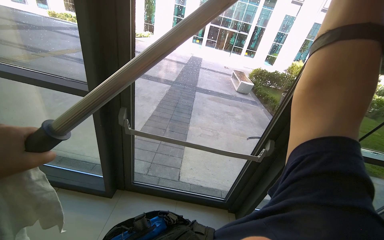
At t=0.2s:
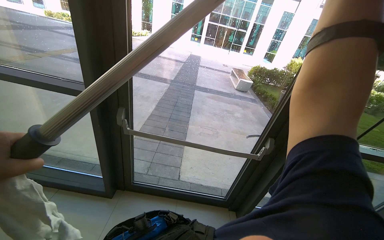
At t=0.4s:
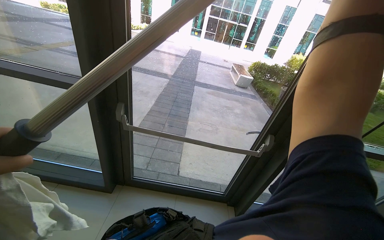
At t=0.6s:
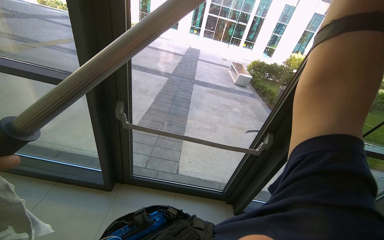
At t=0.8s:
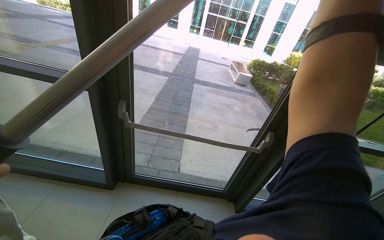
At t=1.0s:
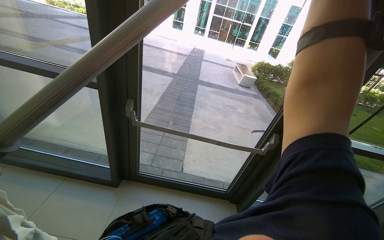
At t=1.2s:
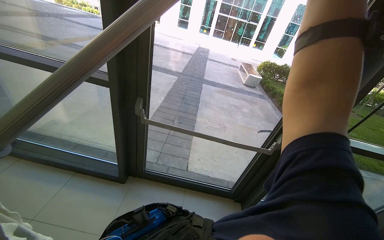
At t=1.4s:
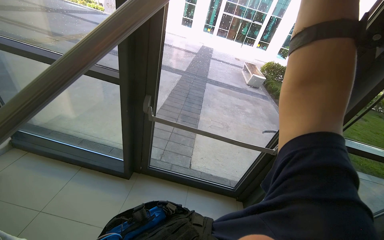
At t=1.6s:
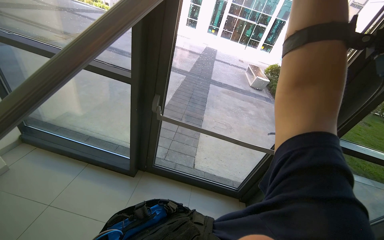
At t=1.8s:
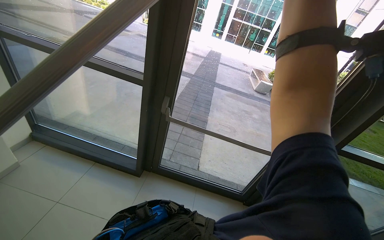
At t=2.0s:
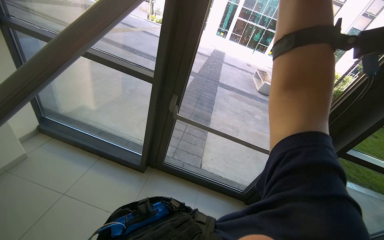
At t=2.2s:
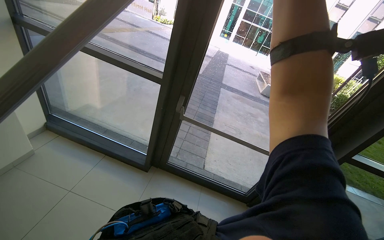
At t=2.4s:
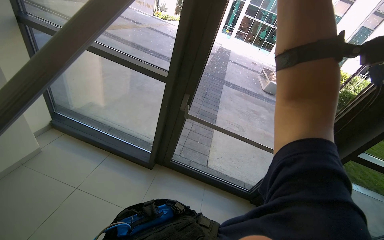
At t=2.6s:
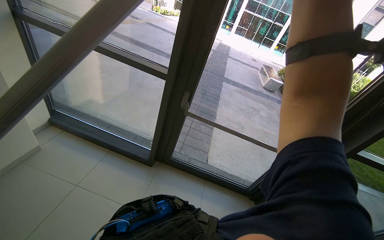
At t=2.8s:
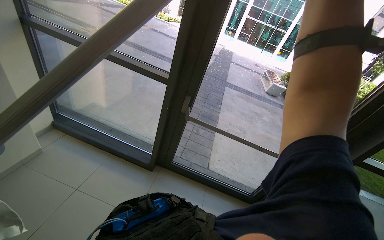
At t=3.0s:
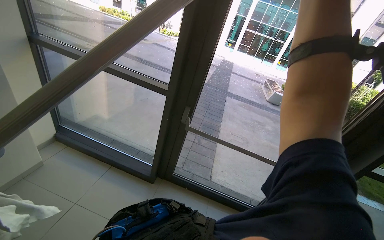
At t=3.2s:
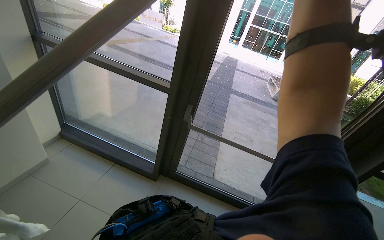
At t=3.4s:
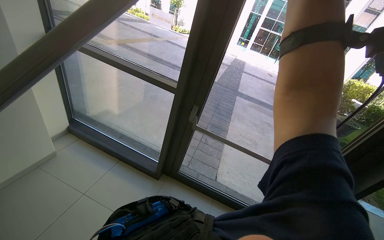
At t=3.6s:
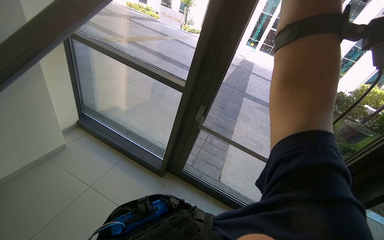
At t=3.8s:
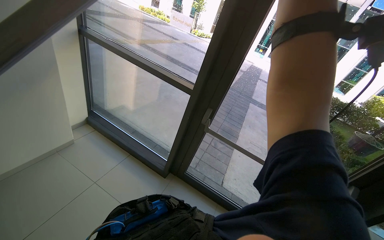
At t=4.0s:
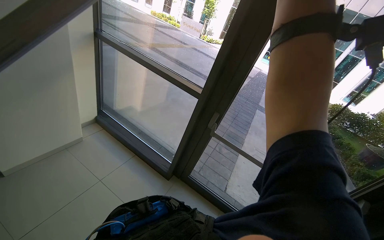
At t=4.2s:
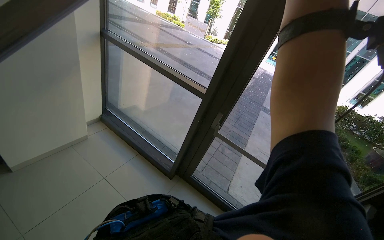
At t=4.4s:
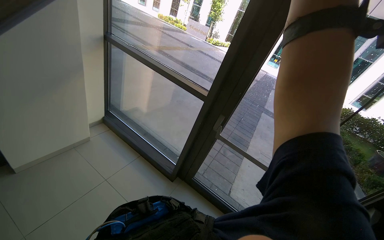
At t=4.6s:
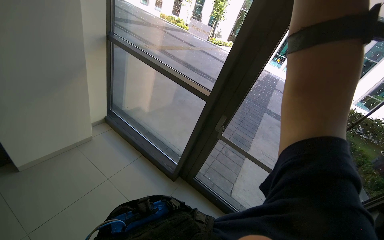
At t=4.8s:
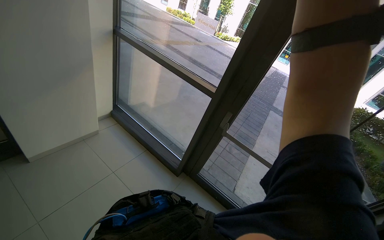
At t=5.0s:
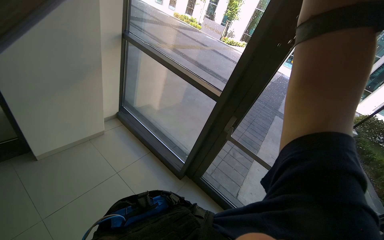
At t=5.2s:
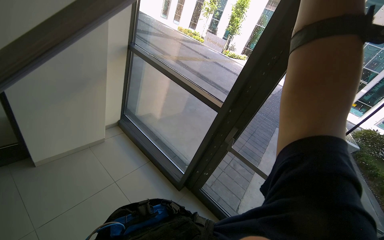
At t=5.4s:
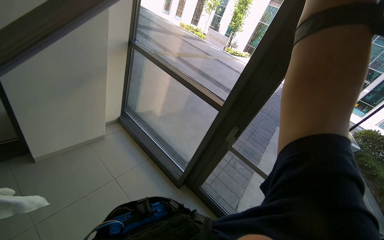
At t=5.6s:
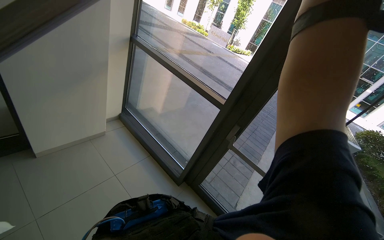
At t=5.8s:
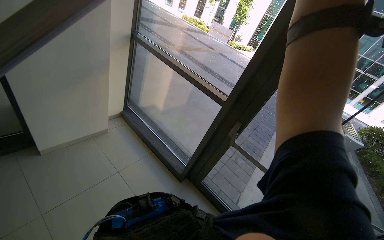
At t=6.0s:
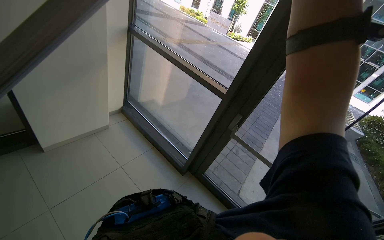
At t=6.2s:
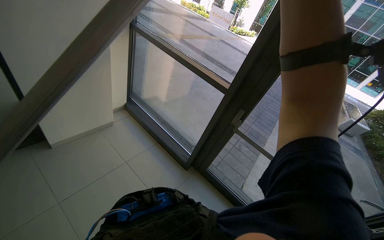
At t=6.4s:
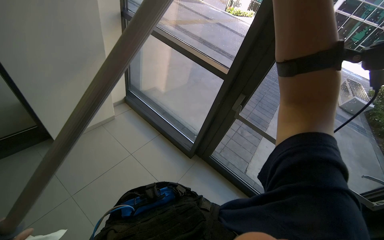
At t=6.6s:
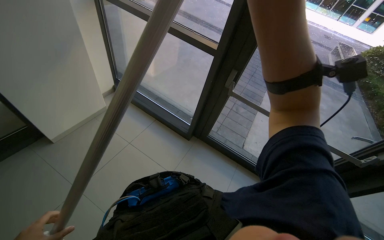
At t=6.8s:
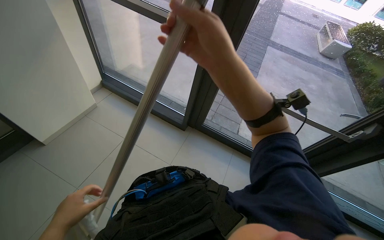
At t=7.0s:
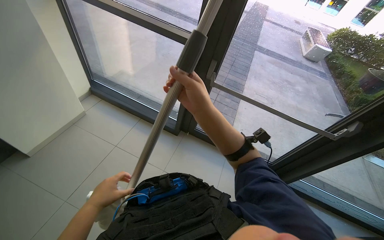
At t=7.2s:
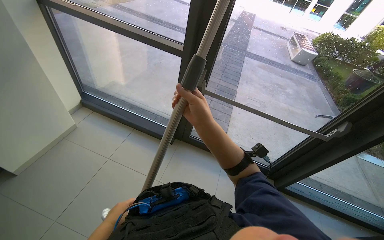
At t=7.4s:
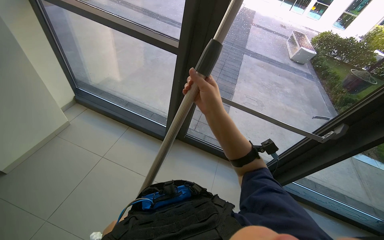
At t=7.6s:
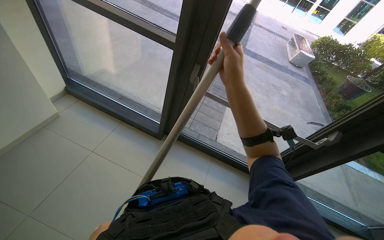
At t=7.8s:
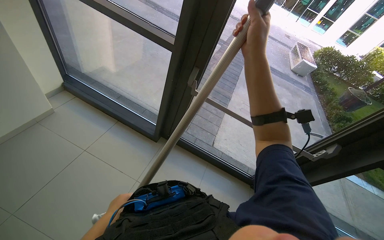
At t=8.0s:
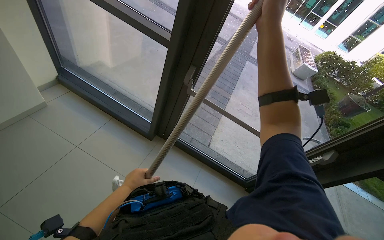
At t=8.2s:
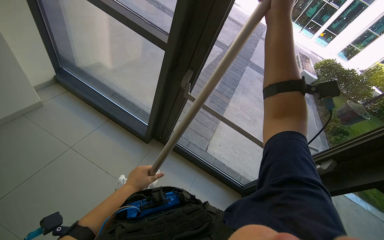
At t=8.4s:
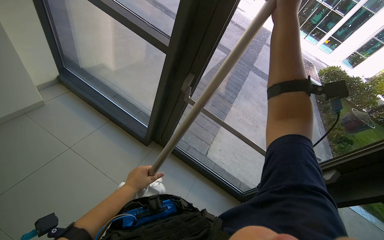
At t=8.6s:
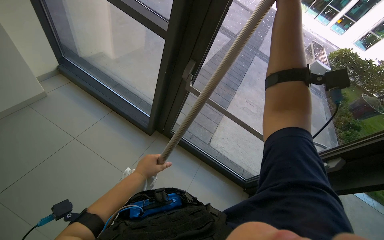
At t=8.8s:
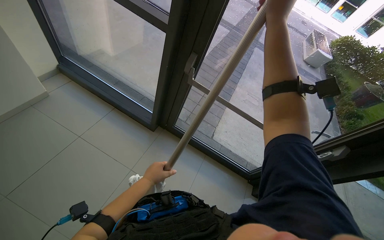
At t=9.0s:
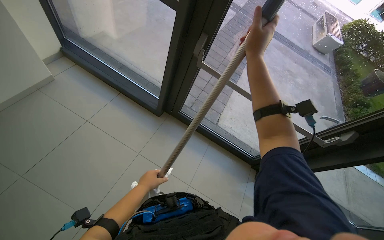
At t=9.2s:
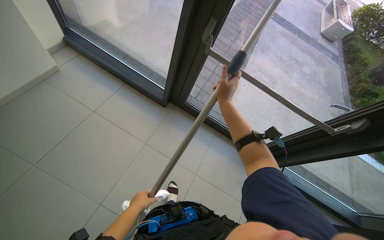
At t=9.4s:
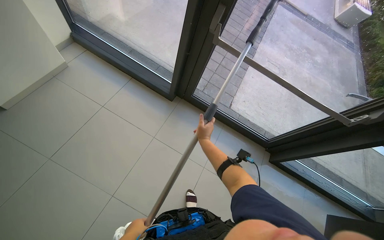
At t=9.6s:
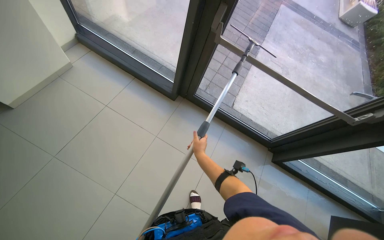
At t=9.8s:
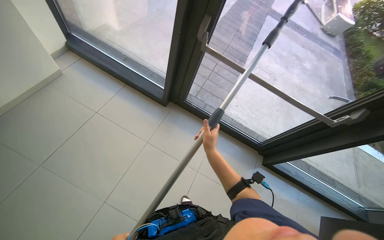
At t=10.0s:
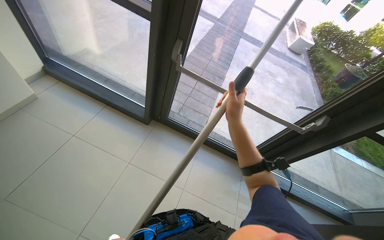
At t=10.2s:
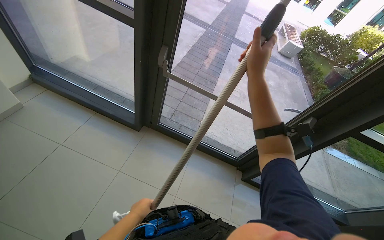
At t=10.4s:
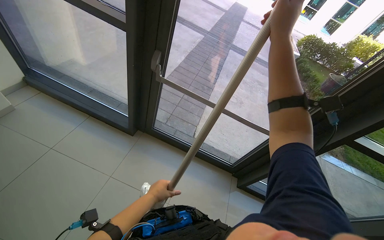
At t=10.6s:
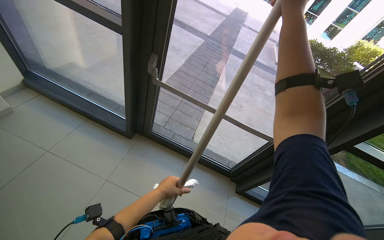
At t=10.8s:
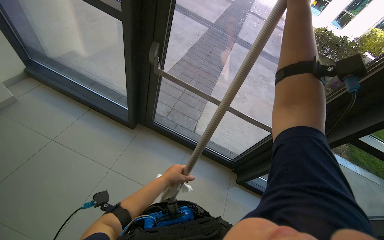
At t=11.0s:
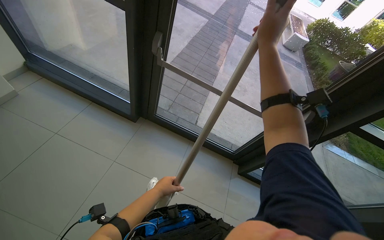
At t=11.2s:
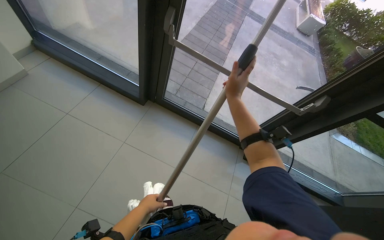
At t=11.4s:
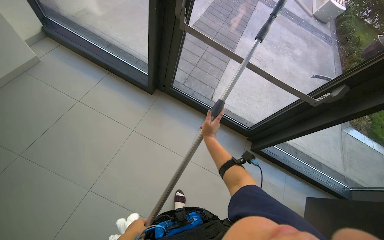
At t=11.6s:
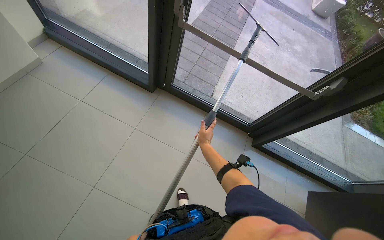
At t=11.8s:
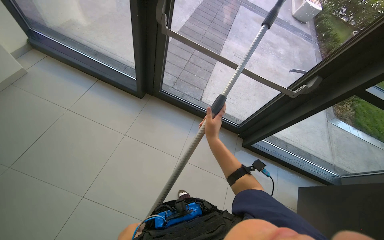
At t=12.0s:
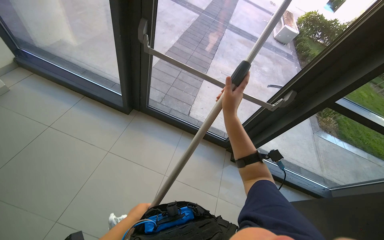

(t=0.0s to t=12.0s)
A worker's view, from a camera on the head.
Job: cleaning windows.
The whole recording: Cleaning building windows. The worker cleans large building windows using a pole with a squeegee and wipes the window frames with a cloth.
t=3.0s - t=4.4s: The wearer's head swings approximately 15 degrees to the left.
t=6.0s - t=7.6s: The camera pitches downward, by about 15 degrees.
t=7.6s - t=9.0s: The right hand moves up the picture, some 15 cm, while the left hand is displaced up the picture and to the right by some 20 cm.
t=9.0s - t=10.4s: The right hand shifts some 30 cm to the right, and reaches some 30 cm down the picture, then returns.
t=10.4s - t=12.0s: The right hand swings up and down the picture, some 40 cm each way, with 2 reversals.

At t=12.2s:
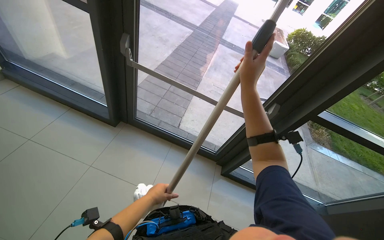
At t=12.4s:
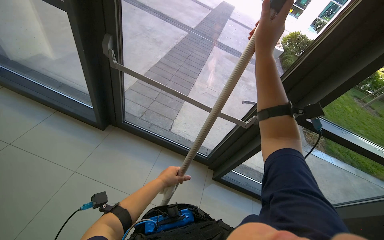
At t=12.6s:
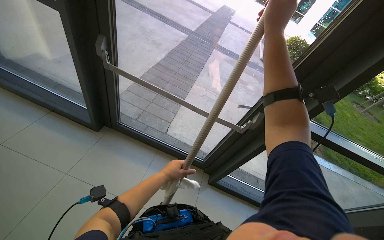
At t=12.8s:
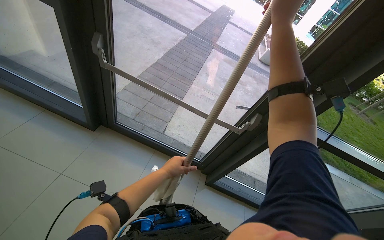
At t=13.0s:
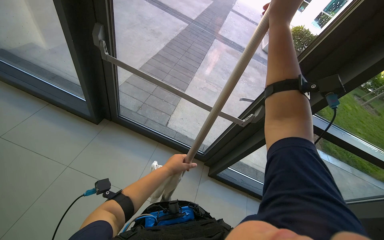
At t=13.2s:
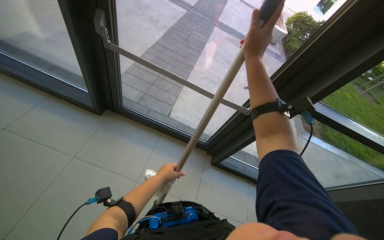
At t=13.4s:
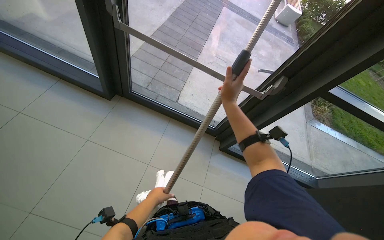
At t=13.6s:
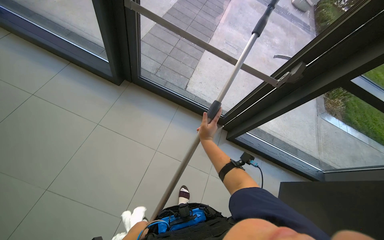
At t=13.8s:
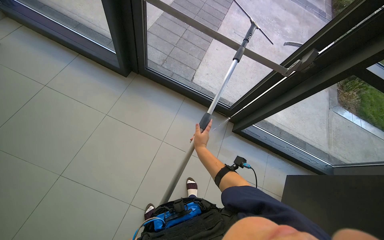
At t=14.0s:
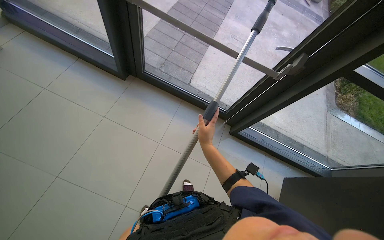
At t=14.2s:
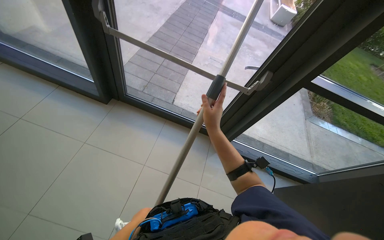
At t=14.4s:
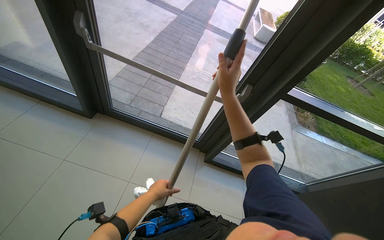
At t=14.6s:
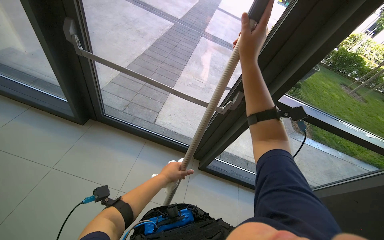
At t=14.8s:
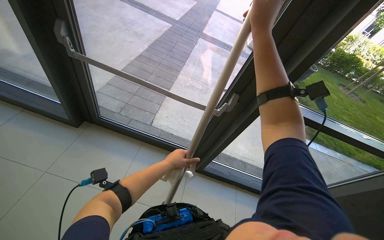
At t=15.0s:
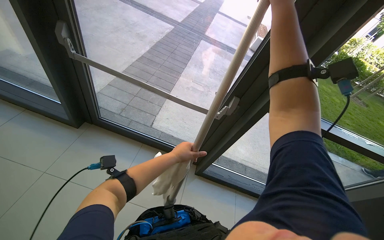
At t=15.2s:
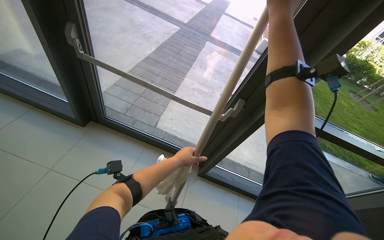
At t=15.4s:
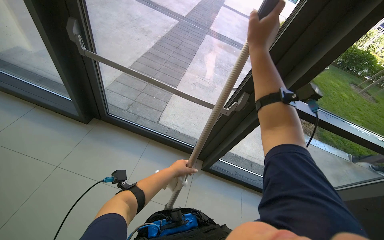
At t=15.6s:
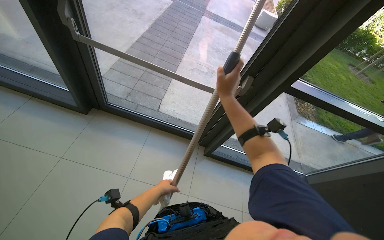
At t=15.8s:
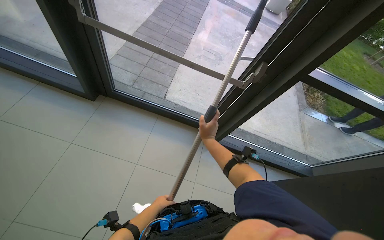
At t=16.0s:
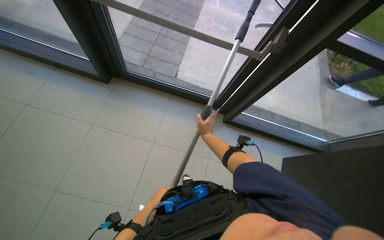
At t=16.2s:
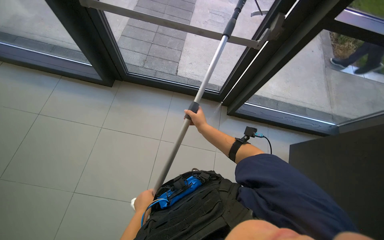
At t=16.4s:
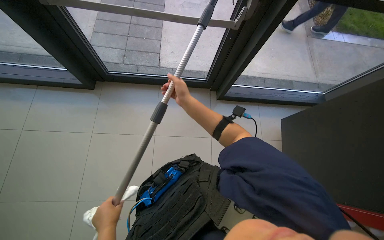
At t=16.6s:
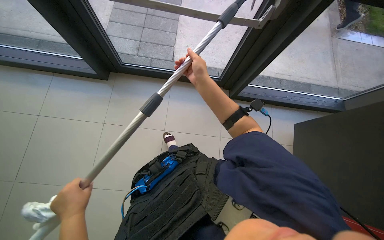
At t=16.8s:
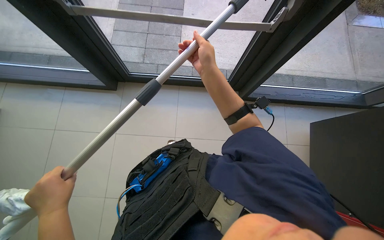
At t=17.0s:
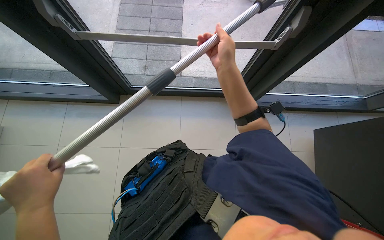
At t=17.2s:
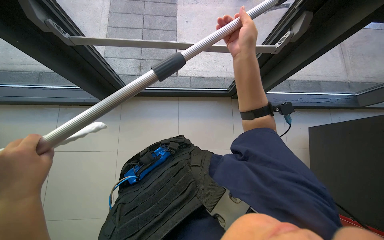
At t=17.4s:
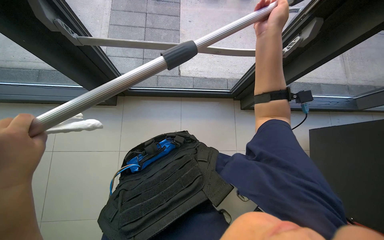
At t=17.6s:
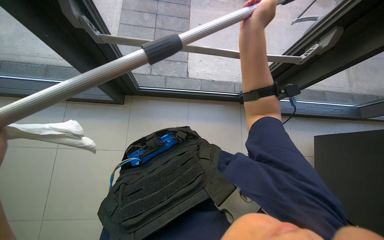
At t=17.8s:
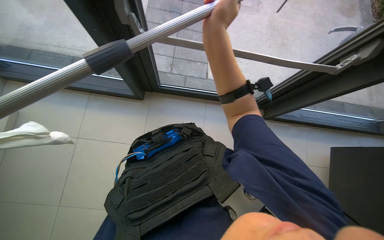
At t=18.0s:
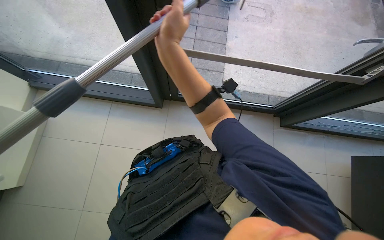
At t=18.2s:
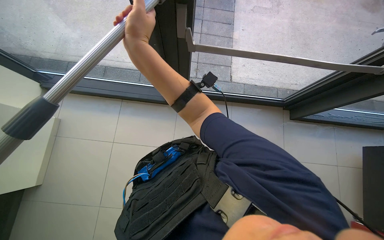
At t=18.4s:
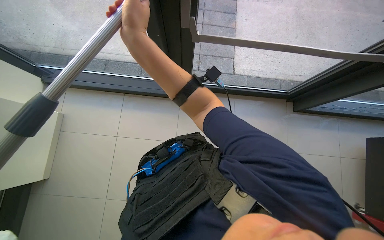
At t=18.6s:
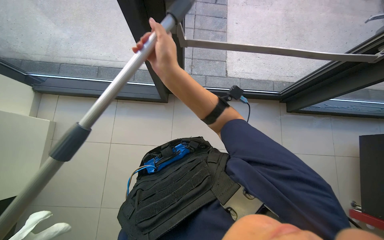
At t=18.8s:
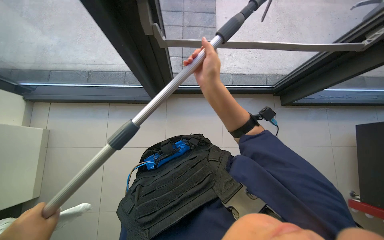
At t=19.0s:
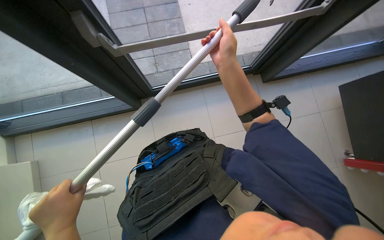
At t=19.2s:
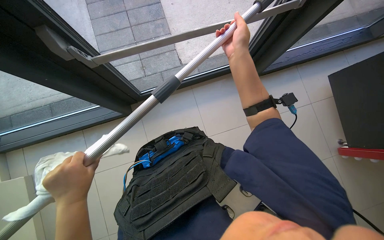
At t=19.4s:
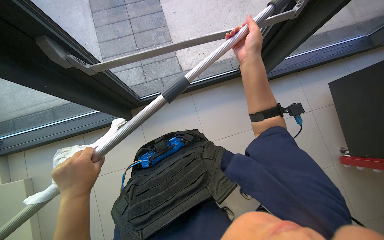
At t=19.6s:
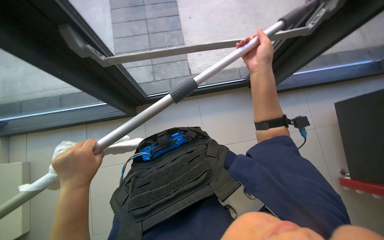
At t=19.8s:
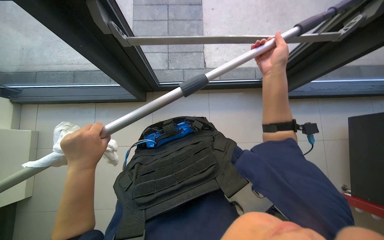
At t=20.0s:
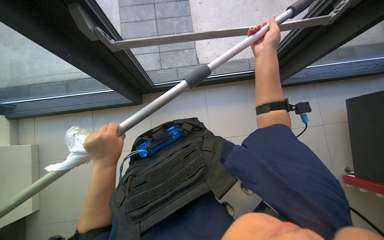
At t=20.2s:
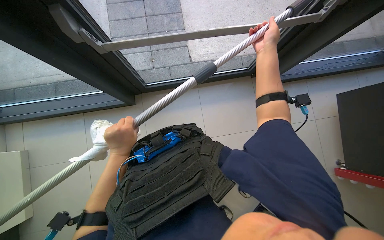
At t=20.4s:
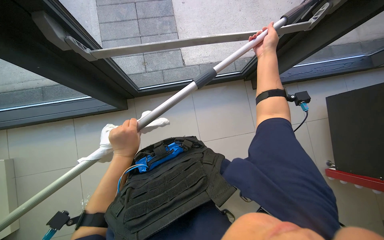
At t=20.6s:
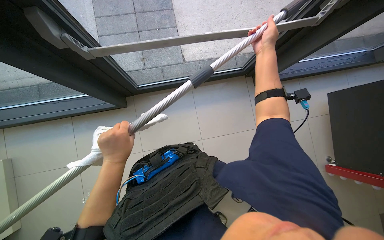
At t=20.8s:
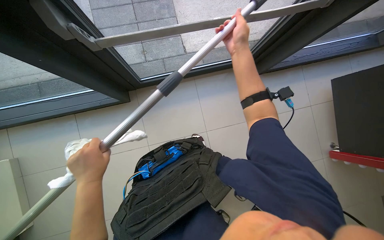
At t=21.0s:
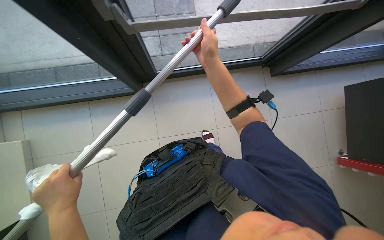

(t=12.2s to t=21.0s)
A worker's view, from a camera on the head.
Job: cleaning windows.
The whole recording: Cleaning building windows. The worker cleans large building windows using a pole with a squeegee and wipes the window frames with a cloth.
t=12.2s - t=13.6s: The view tilts roughly 15 degrees downward. The right hand goes roughly 40 cm down the picture, farther from the camera and to the left; the left hand goes about 25 cm down the picture.
t=13.6s - t=15.2s: The wearer looks about 15 degrees further upward. The right hand goes approximately 70 cm up the picture and to the right.
t=15.2s - t=16.6s: The view tilts about 25 degrees downward. The left hand moves to the left, down the picture and nearer to the camera, approximately 60 cm, while the right hand shifts roughly 60 cm down the picture, to the left and farther from the camera.
t=16.6s - t=18.0s: The right hand goes about 25 cm to the left and nearer to the camera.
t=18.0s - t=19.6s: The right hand goes about 30 cm to the right.
t=19.6s - t=21.0s: The right hand travels to the left by roughly 15 cm.
